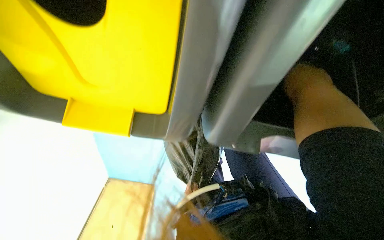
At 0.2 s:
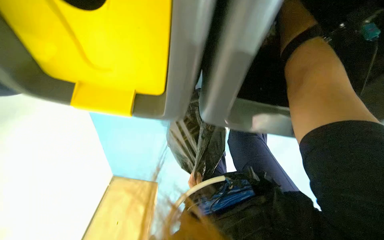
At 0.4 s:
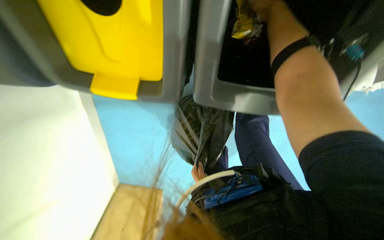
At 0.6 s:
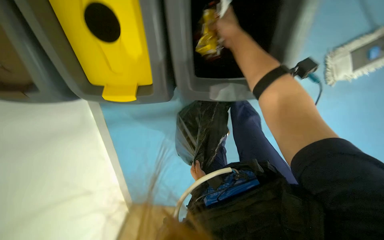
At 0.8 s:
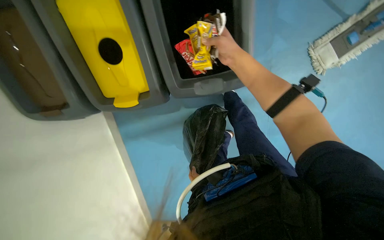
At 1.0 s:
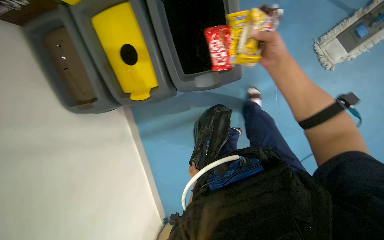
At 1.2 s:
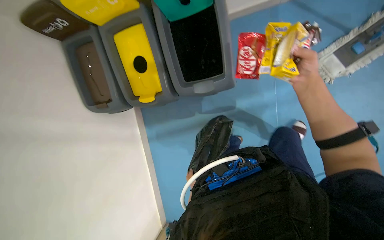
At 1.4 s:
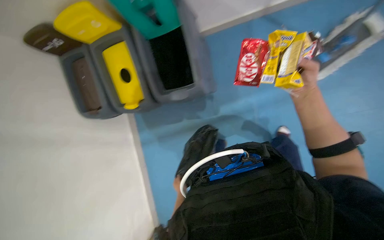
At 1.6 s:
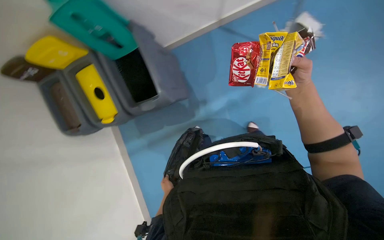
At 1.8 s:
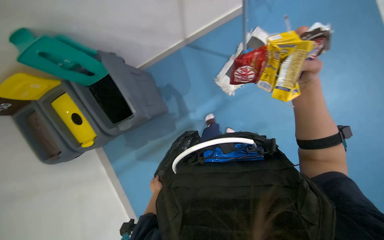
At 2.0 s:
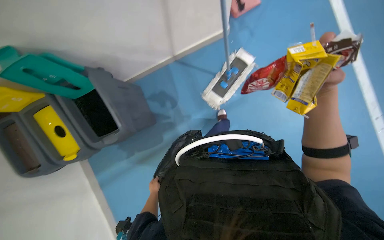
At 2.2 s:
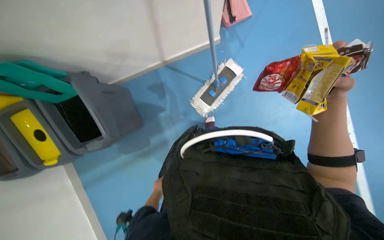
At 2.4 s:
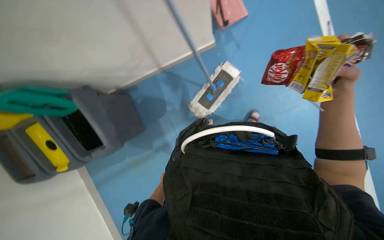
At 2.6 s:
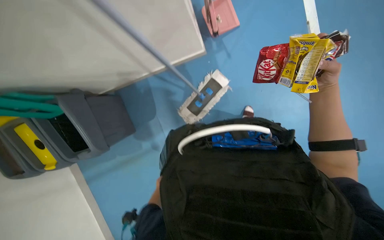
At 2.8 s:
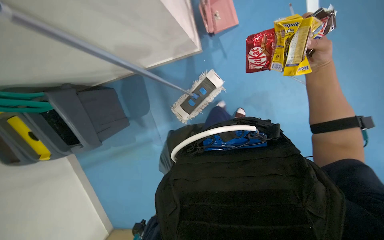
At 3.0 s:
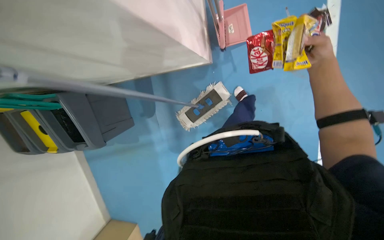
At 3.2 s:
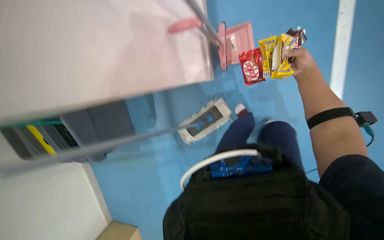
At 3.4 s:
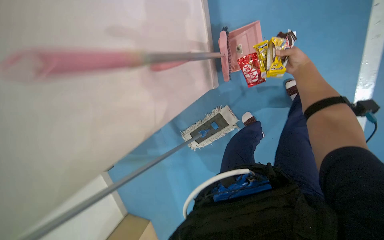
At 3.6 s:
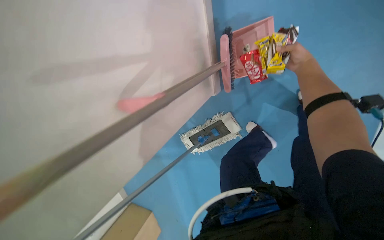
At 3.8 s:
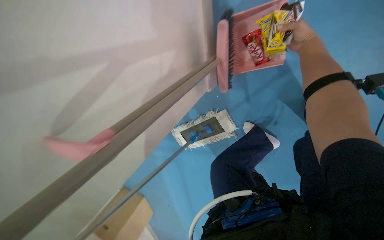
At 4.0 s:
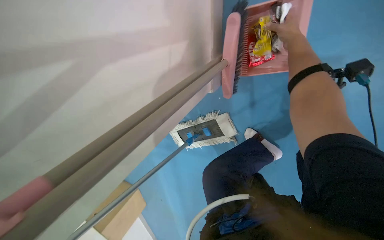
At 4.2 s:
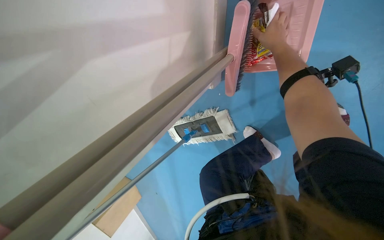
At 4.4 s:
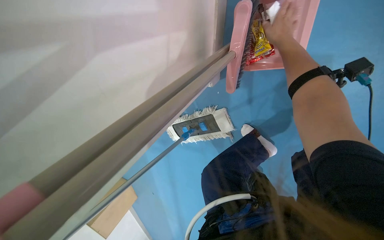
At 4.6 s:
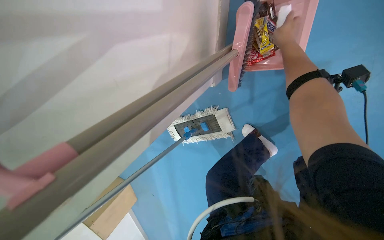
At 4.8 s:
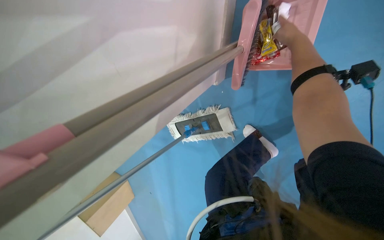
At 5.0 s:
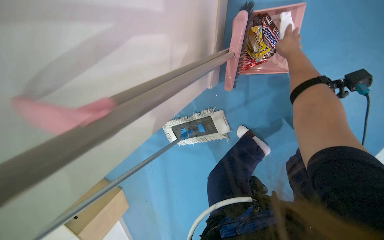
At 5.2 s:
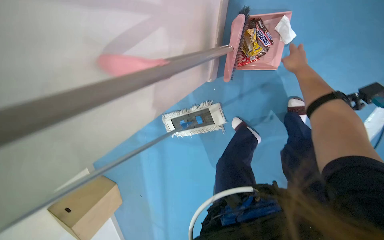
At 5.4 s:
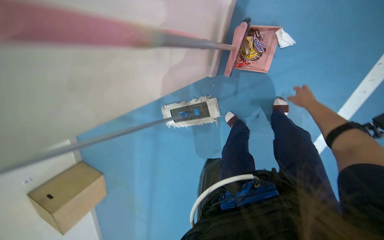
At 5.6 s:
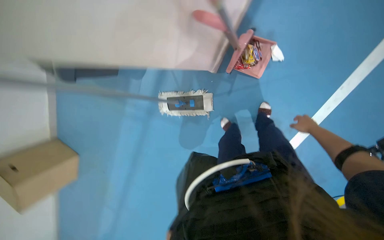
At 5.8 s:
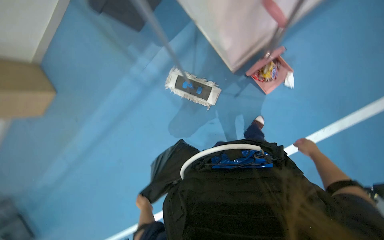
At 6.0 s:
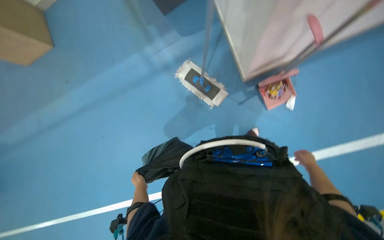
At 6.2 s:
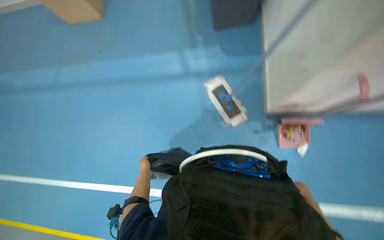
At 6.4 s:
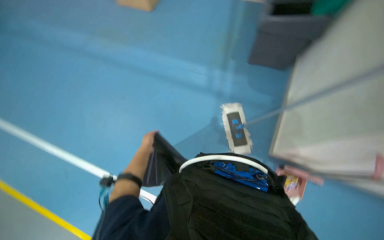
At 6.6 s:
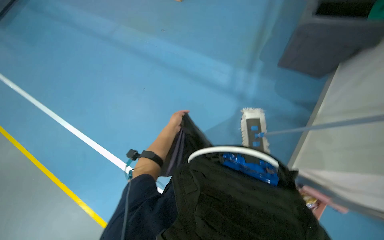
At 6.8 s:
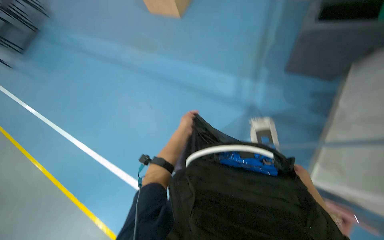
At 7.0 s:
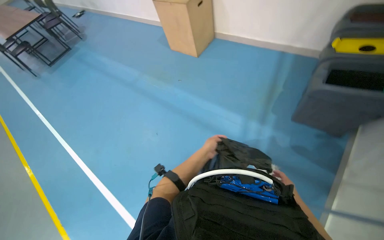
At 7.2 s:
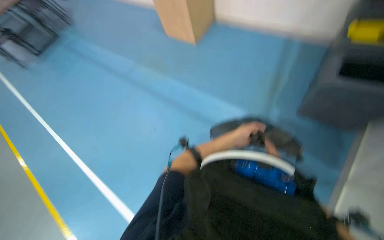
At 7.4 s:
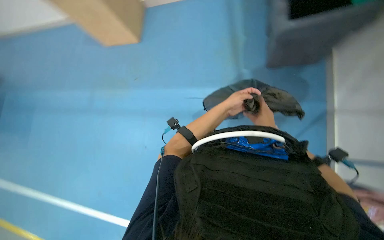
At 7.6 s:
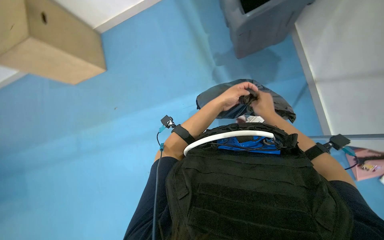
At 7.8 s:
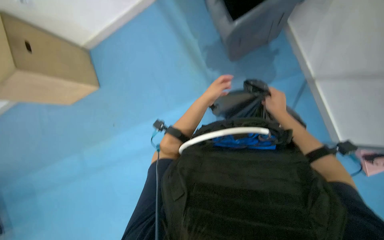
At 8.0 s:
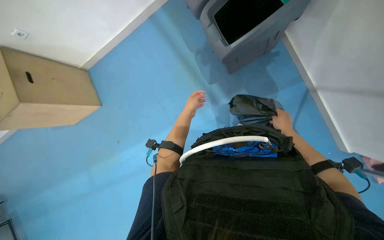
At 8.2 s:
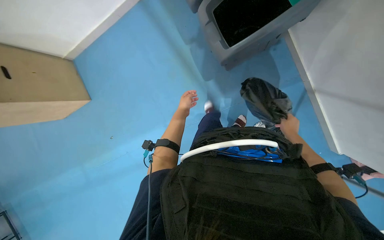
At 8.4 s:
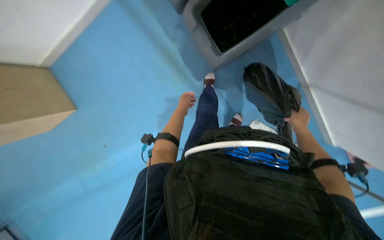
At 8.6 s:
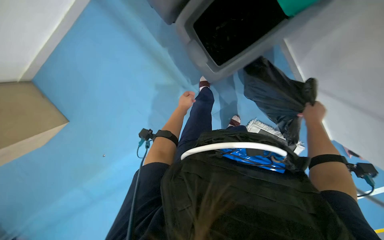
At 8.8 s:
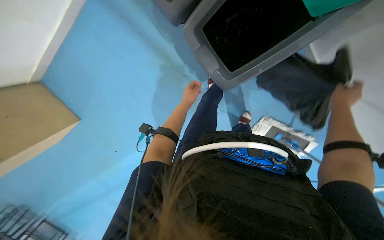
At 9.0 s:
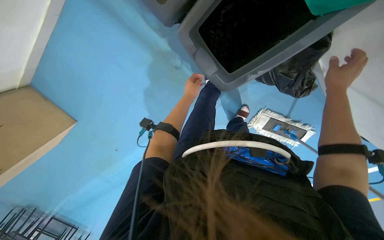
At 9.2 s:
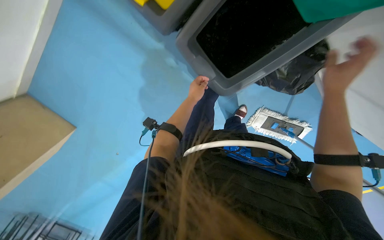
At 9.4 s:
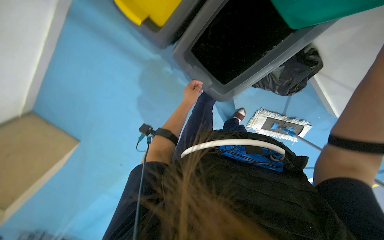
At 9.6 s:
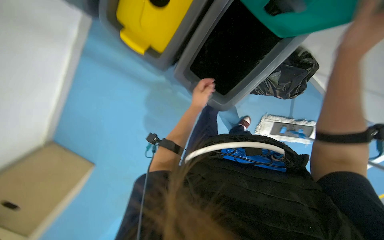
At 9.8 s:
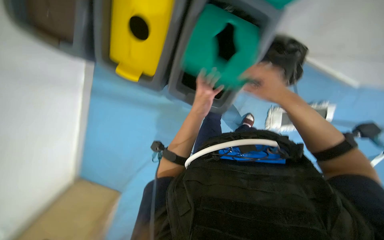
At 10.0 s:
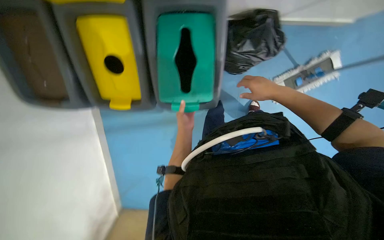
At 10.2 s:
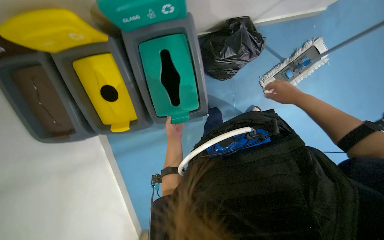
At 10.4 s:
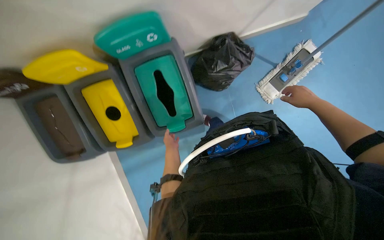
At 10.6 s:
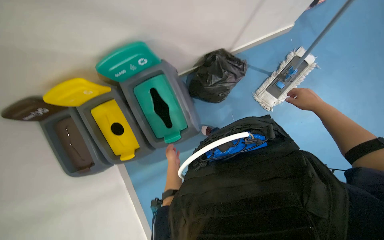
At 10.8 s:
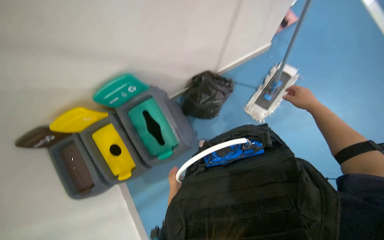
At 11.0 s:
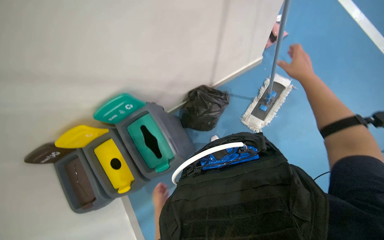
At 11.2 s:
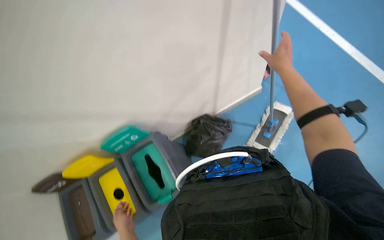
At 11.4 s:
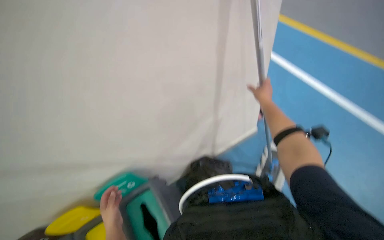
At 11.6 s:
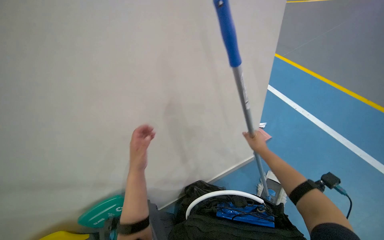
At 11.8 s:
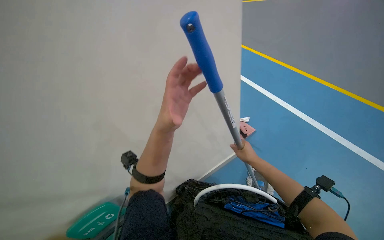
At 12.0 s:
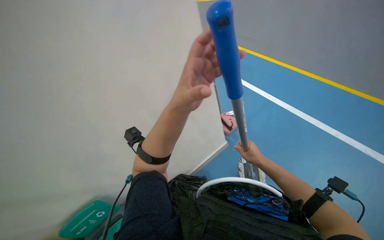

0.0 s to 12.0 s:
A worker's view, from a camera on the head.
Job: managing trash.
The whole recording: Collecting trash and recycling. The worker collects trash from recycling bins and sweeps items from the floor, placing them into a trash bag.
0.0 to 1.6 s: The camera travels some 80 cm. The camera is aimed roughly 20 degrees further to the left. The wearer looks about 35 degrees further upward.
1.6 to 3.0 s: The camera is carried some 40 cm.
3.0 to 4.4 s: The view tilts approximately 15 degrees upward.
4.4 to 6.0 s: The camera travels approximately 80 cm. The camera sweeps to the right, by approximately 30 degrees. The scene rotates clockwise by approximately 55 degrees.
6.0 to 7.6 s: The scene turns about 35 degrees clockwise in the picture.
7.6 to 9.0 s: The left hand shifts roughly 20 cm farther from the camera and to the left.
9.0 to 10.4 s: The view swings roughly 20 degrees to the left. The camera pitches upward, by some 25 degrees. The scene turns some 60 degrees counterclockwise in the picture.
10.4 to 12.0 s: The camera travels some 50 cm. The view swings some 15 degrees to the left. The wearer looks approximately 40 degrees further upward.

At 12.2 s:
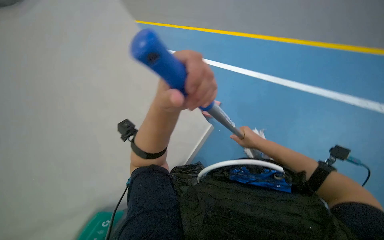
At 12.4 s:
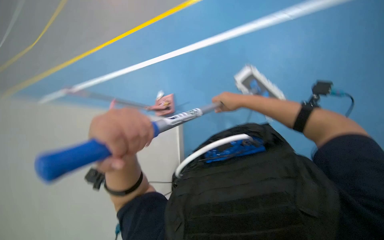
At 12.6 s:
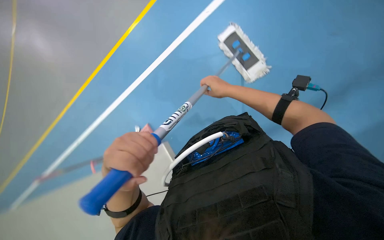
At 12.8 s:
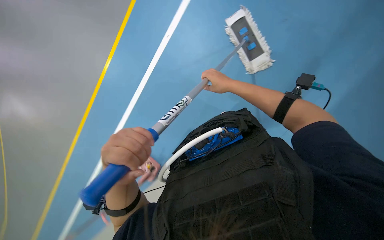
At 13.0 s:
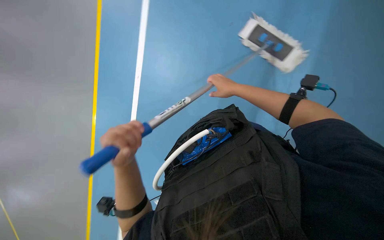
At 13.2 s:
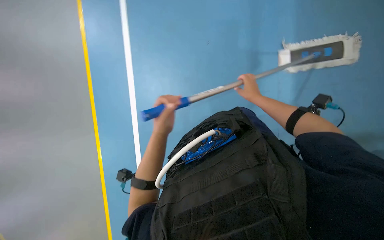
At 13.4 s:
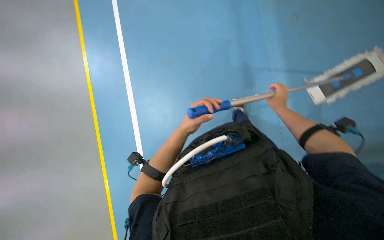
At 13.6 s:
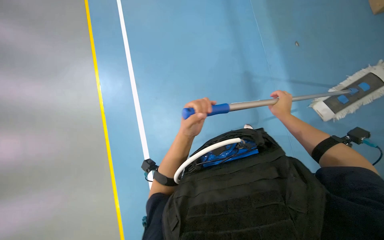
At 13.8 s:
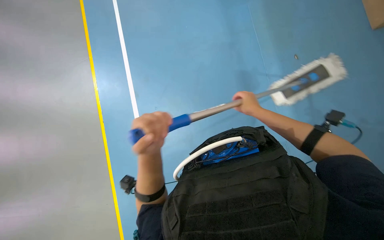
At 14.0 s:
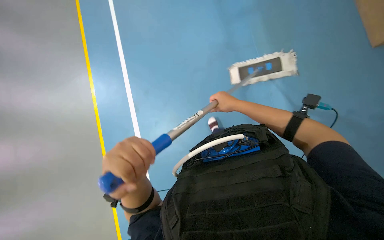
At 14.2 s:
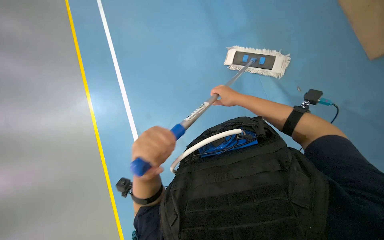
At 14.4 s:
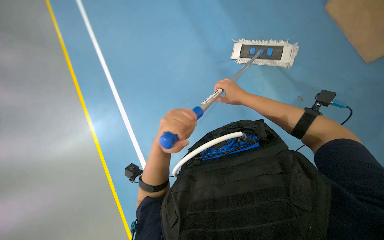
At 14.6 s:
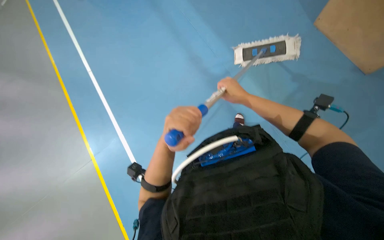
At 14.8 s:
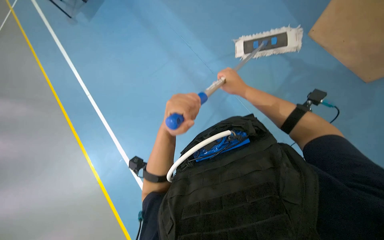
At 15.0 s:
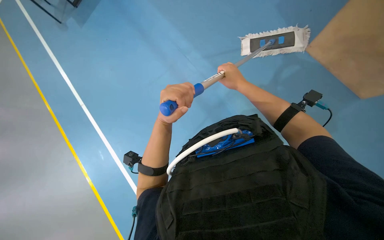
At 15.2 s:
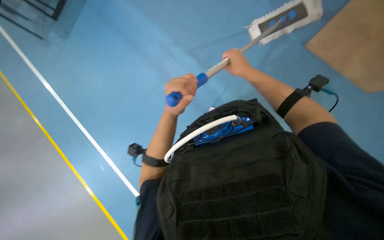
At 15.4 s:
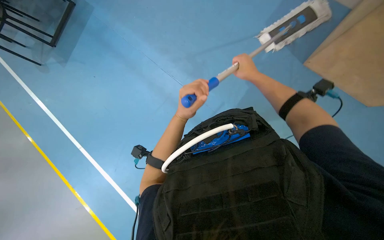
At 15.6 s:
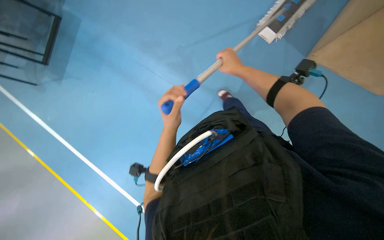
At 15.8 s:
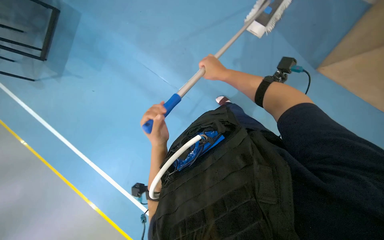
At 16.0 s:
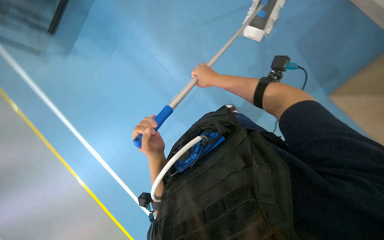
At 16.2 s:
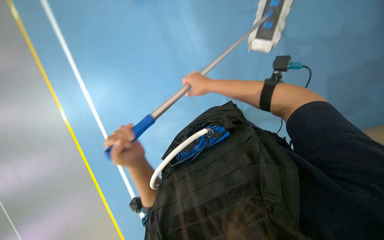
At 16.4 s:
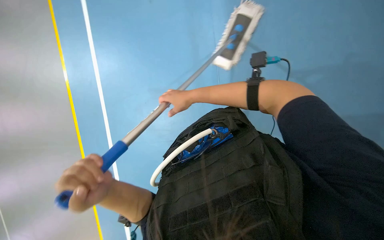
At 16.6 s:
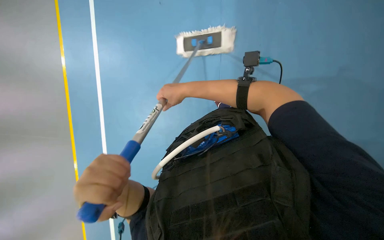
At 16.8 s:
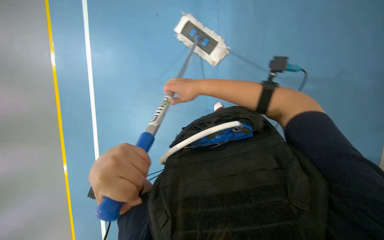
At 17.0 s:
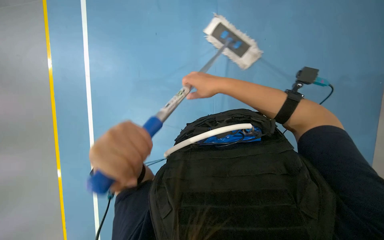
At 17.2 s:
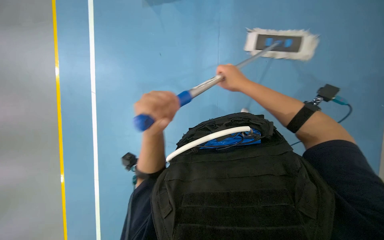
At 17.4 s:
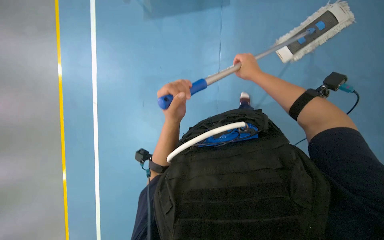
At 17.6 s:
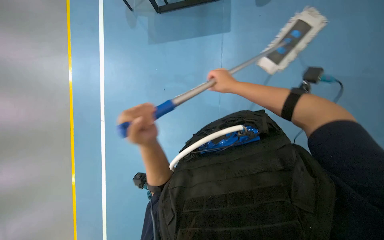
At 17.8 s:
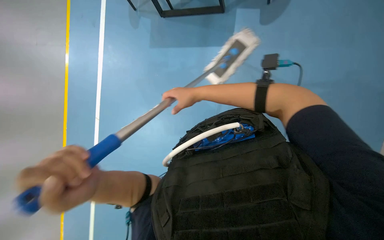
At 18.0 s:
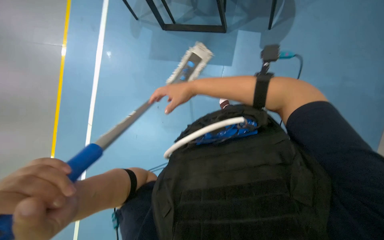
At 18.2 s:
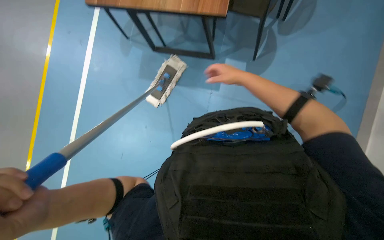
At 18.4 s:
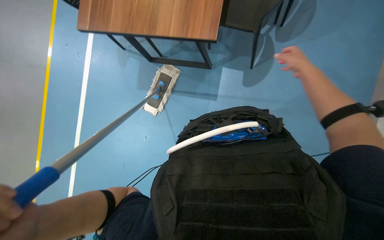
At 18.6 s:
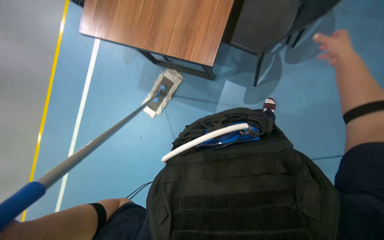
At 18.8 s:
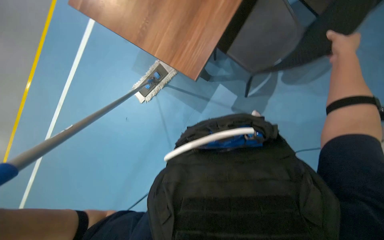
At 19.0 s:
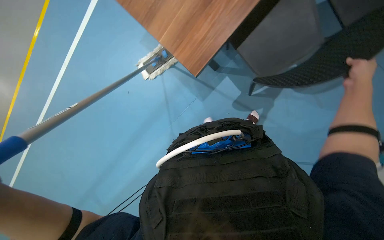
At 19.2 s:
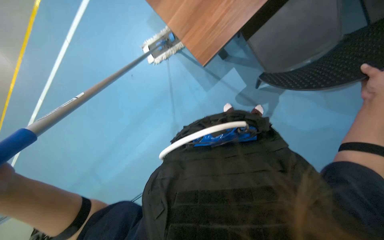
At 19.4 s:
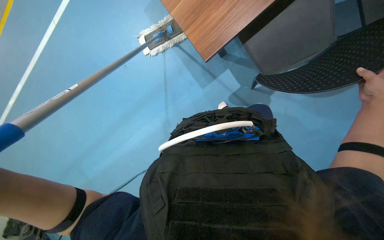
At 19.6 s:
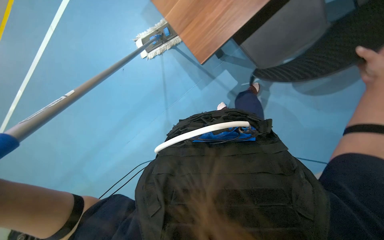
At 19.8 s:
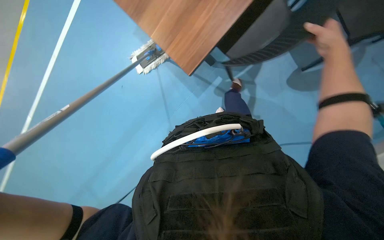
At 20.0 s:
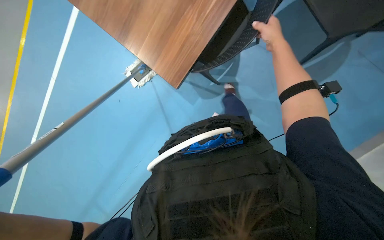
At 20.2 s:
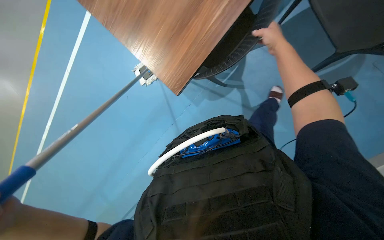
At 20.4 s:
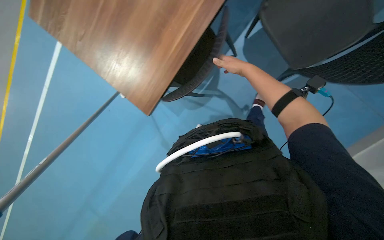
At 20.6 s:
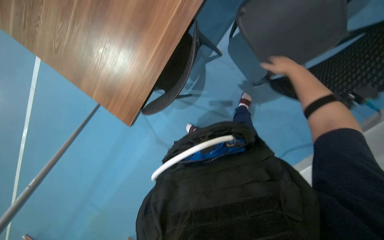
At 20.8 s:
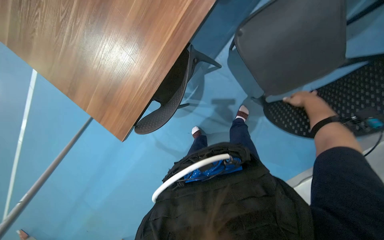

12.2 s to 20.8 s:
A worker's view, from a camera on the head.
Job: managing trash.
The whole recording: Collecting trash and recycling. The worker collects trash from recycling bins and sweeps items from the floor, placing them into a trash bag.
13.6 to 15.0 s: The right hand travels to the left and nearer to the camera by approximately 15 cm. Meanwhile the left hand moves up the picture, roughly 10 cm.
15.0 to 16.6 s: The view tips upward by roughly 15 degrees. The right hand heads to the left, covering roughly 10 cm.
16.6 to 18.0 s: The right hand goes to the right and returns, some 15 cm each way, while the left hand travels to the right and back again, approximately 15 cm each way.
18.0 to 19.4 s: The right hand shifts some 50 cm to the right.
19.4 to 20.8 s: The right hand travels farther from the camera by some 15 cm.
